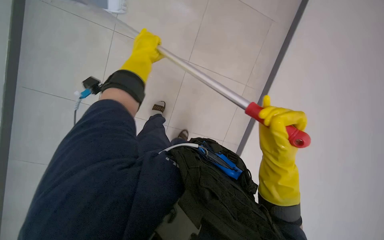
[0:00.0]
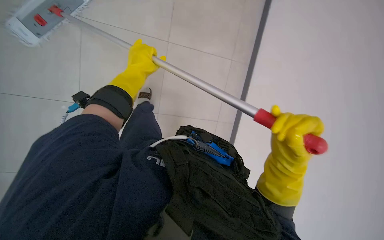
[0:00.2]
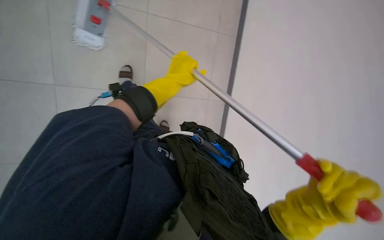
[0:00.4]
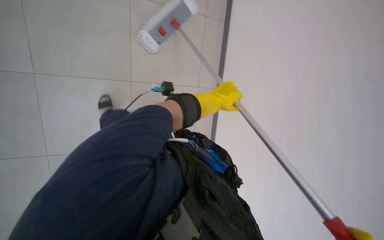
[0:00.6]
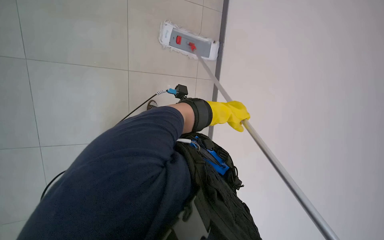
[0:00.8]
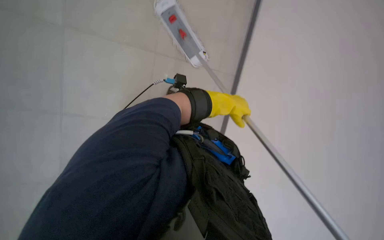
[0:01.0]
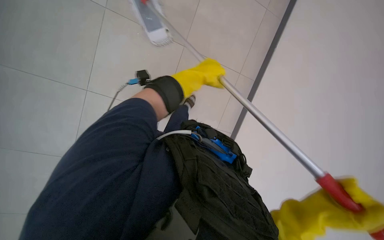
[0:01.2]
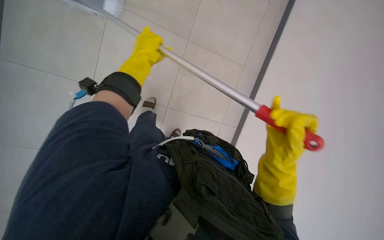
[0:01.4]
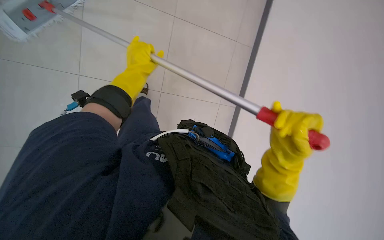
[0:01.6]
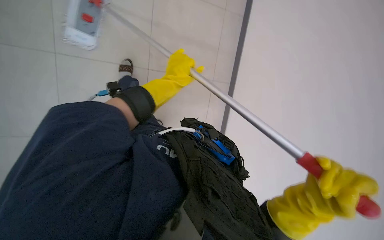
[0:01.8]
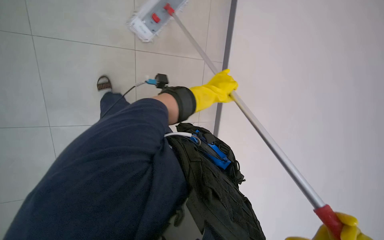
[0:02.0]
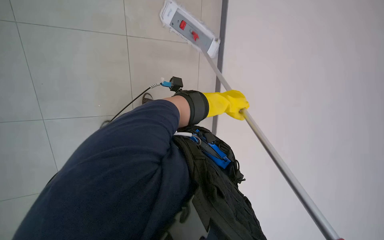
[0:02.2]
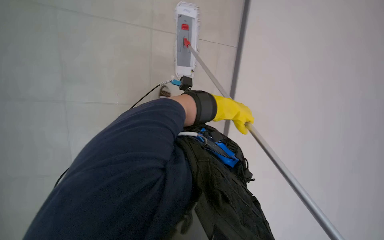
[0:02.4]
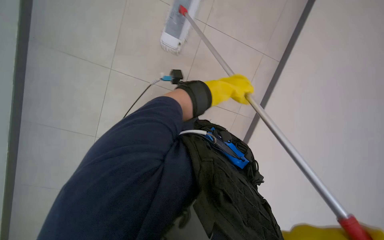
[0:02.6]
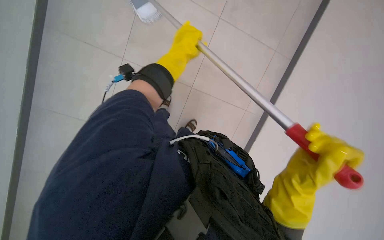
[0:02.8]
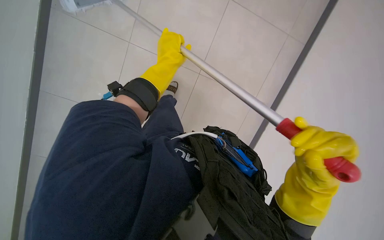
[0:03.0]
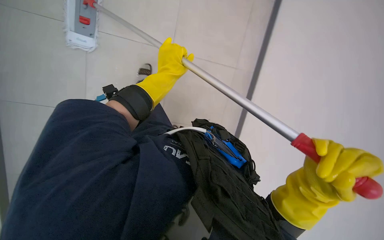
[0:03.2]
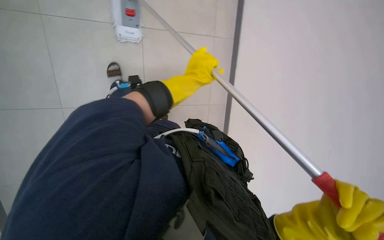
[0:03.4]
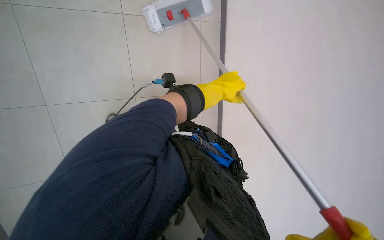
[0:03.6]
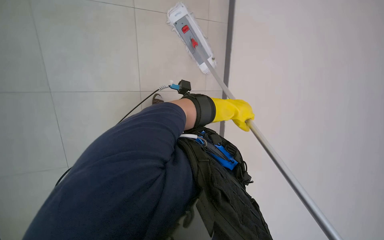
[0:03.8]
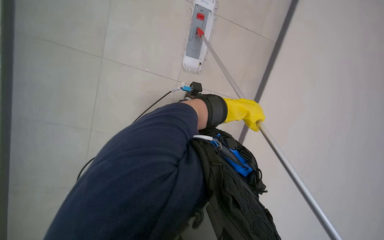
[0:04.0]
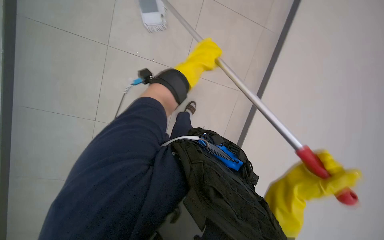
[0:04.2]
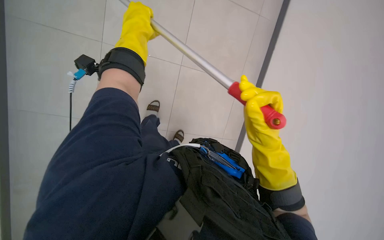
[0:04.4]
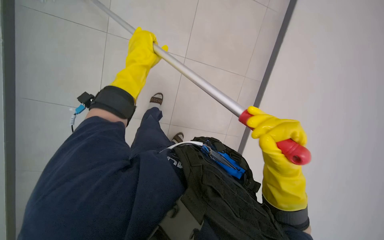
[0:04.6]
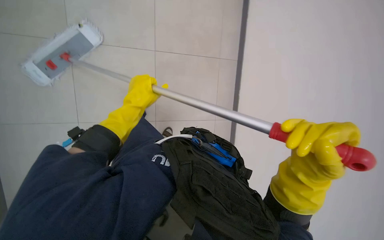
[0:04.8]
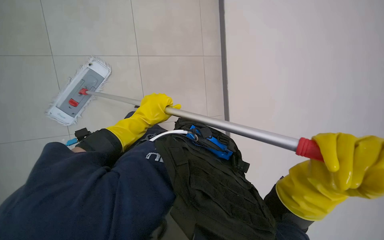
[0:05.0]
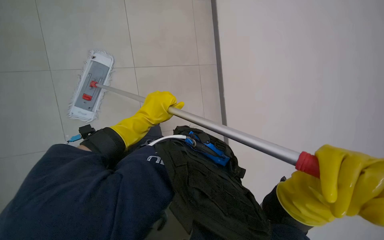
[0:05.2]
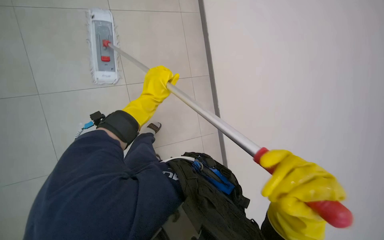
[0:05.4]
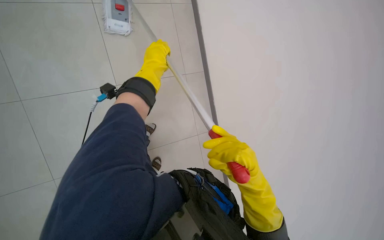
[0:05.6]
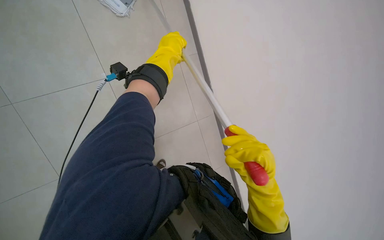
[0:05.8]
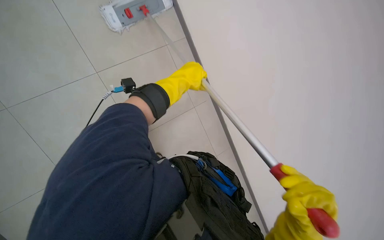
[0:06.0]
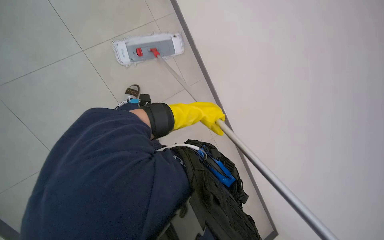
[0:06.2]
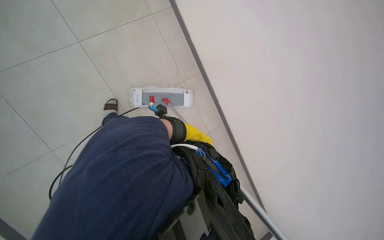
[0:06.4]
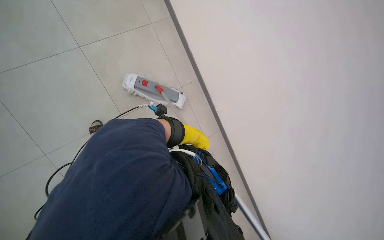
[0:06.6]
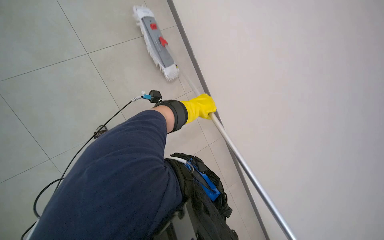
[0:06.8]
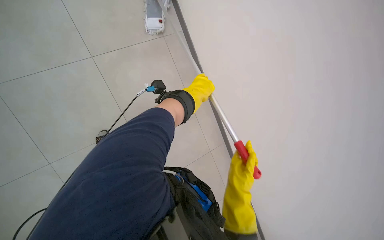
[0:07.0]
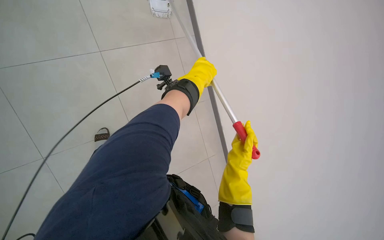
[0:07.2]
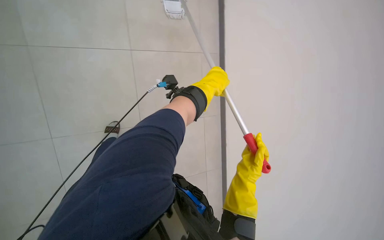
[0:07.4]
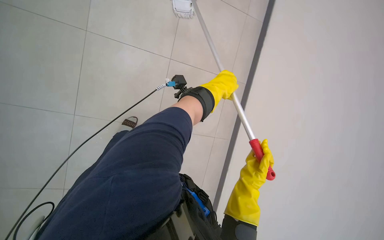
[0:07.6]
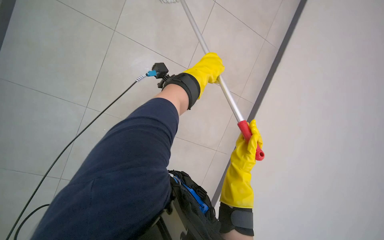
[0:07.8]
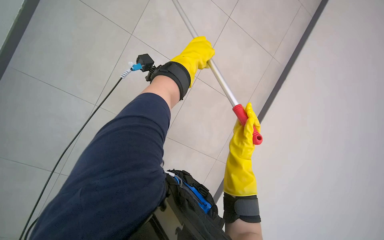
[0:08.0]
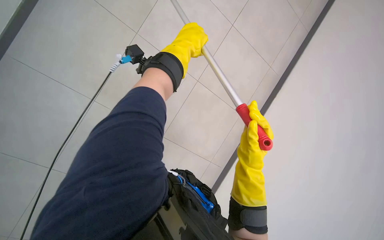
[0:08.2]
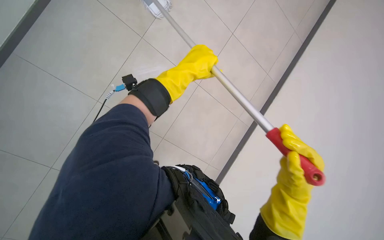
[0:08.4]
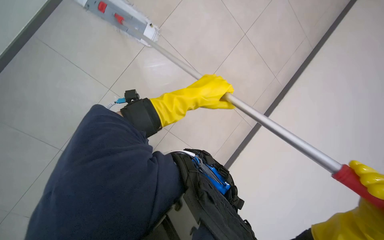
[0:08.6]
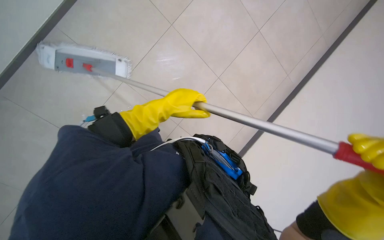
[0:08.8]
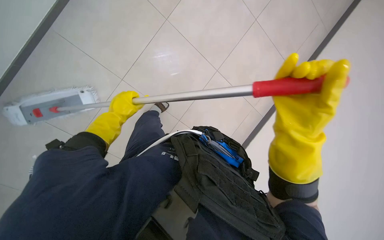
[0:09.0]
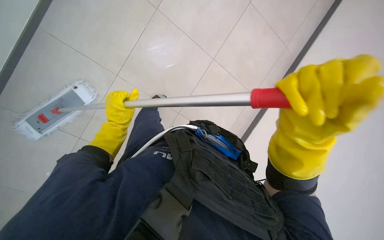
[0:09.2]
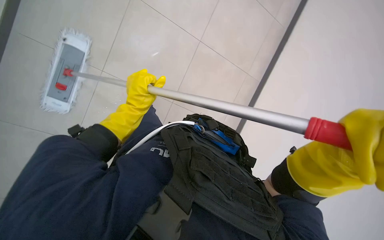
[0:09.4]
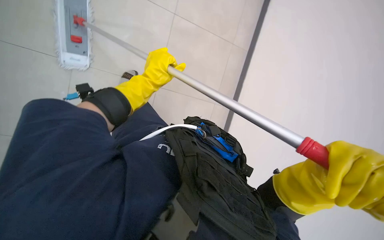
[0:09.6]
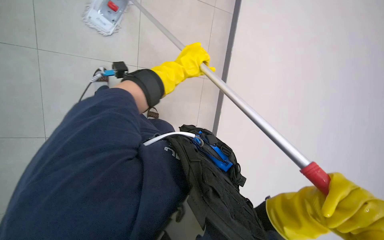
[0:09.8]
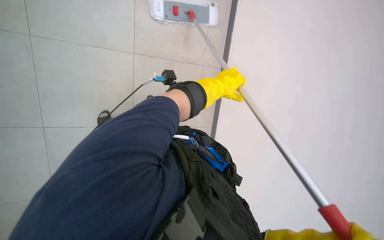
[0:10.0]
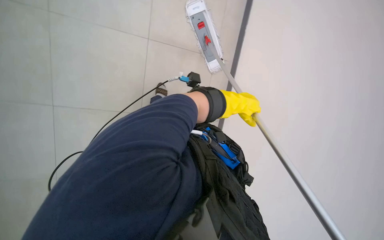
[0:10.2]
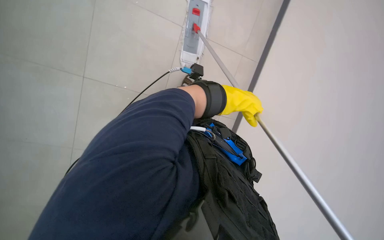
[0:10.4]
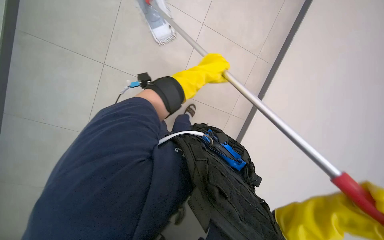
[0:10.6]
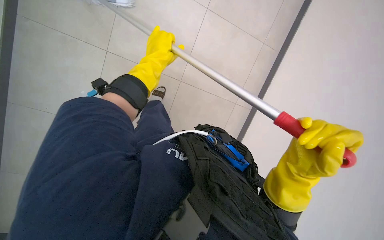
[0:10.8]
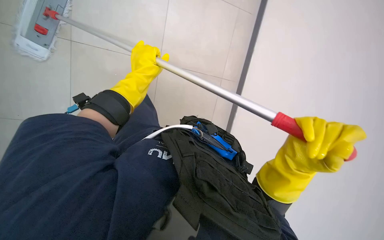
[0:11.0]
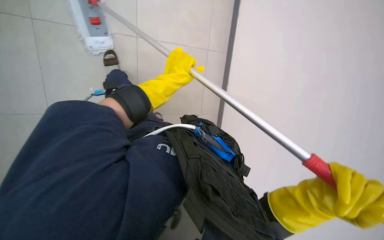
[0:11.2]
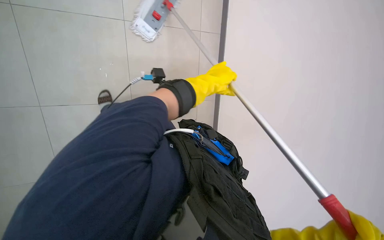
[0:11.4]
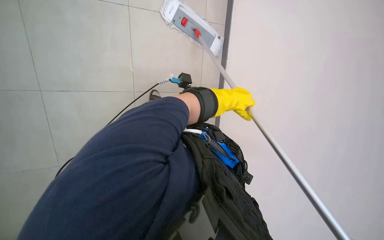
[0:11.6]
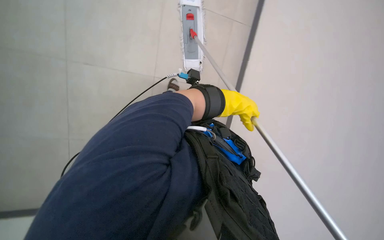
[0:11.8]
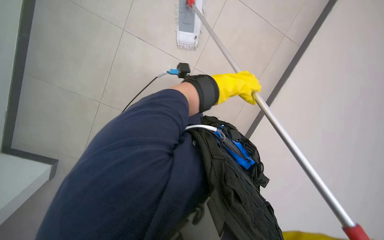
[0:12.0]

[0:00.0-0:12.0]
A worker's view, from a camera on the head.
Job: mopping floor.
The whole recording: Mopping cafeteria floor. The worker mops the cafeteria floor with a flat mop.
0:00.0 to 0:01.6: The left hand travels to the right and back again, some 20 cm each way.
0:01.6 to 0:03.0: The left hand travels to the right and back again, roughly 25 cm each way.
0:03.0 to 0:04.4: The left hand heads to the left, covering approximately 30 cm.
0:06.0 to 0:07.6: The view tips upward by roughly 35 degrees. Everything in view rotates some 30 degrees clockwise.
0:07.6 to 0:09.0: The head travels approximately 40 cm. The scene rotates counterclockwise by about 45 degrees.
0:09.0 to 0:10.4: The scene turns roughly 35 degrees clockwise in the picture.

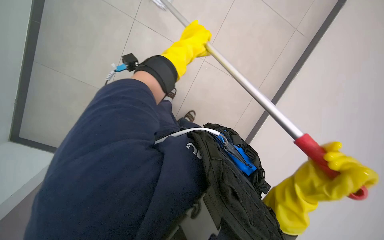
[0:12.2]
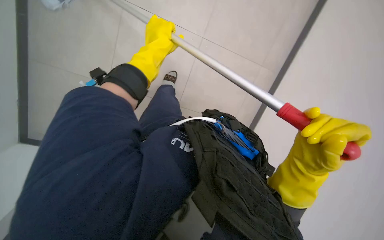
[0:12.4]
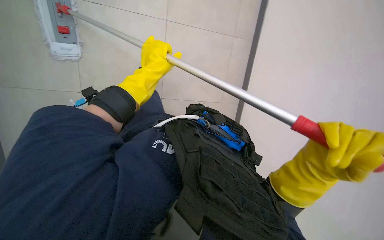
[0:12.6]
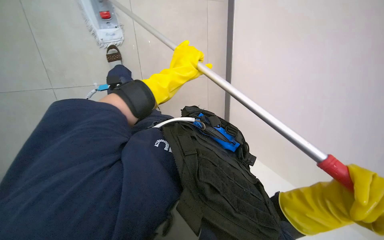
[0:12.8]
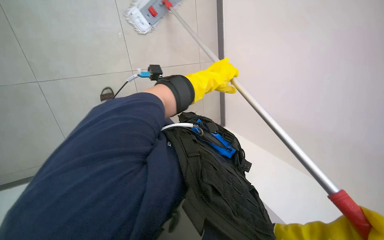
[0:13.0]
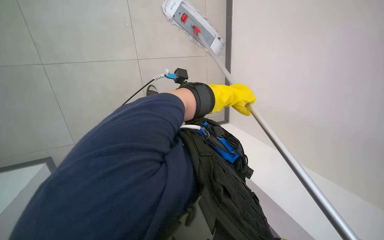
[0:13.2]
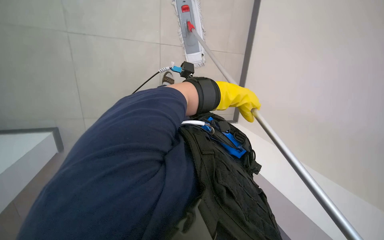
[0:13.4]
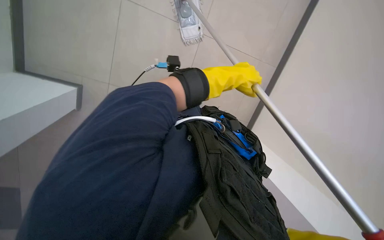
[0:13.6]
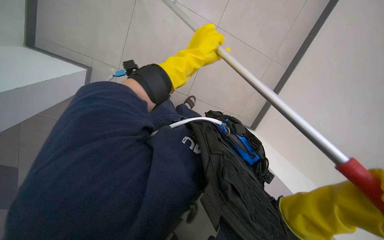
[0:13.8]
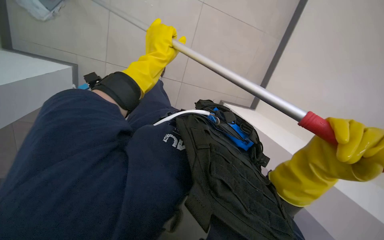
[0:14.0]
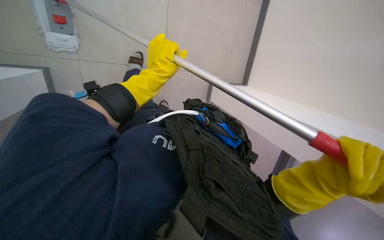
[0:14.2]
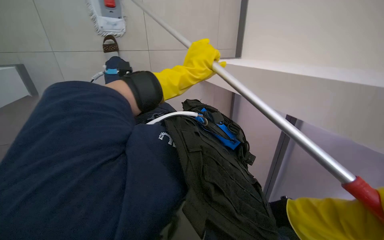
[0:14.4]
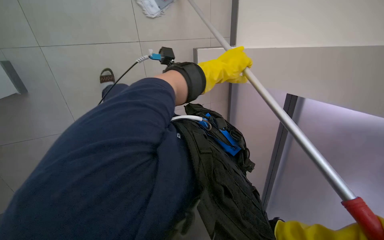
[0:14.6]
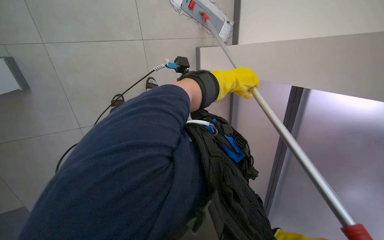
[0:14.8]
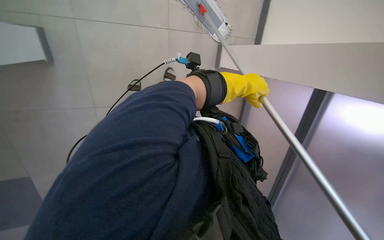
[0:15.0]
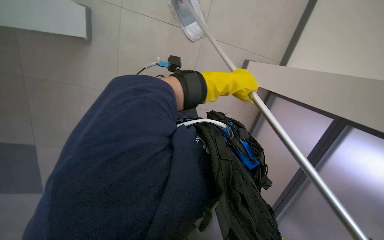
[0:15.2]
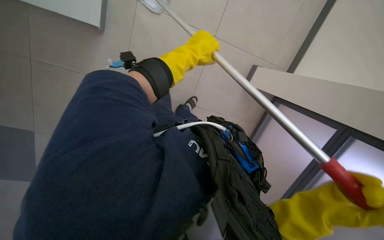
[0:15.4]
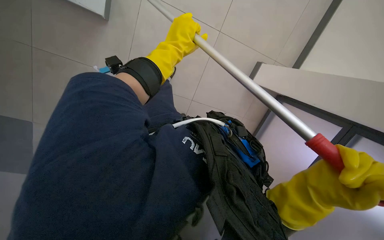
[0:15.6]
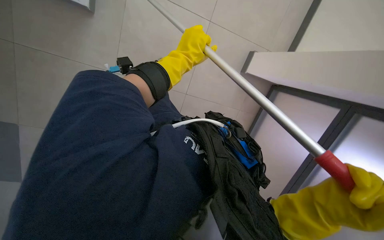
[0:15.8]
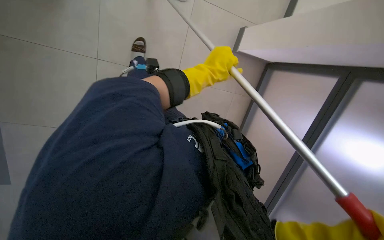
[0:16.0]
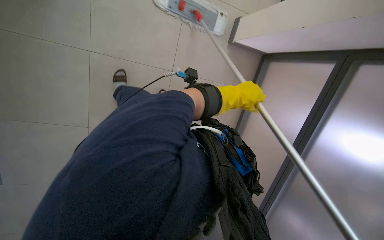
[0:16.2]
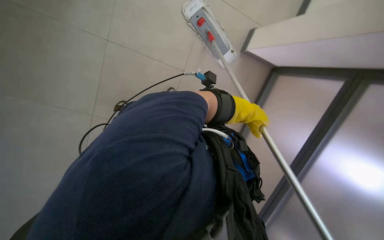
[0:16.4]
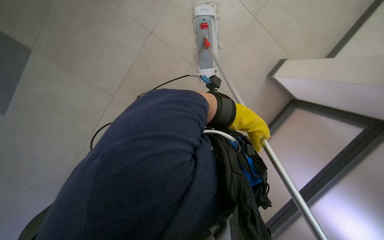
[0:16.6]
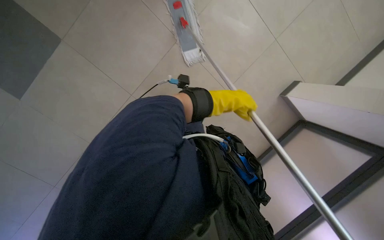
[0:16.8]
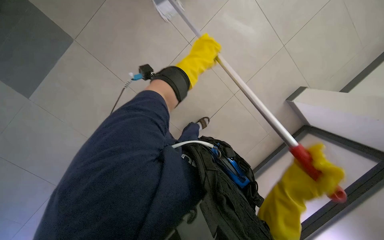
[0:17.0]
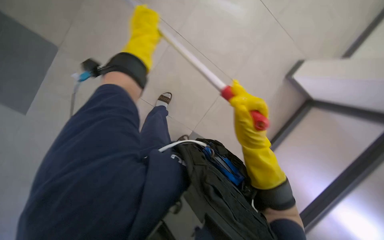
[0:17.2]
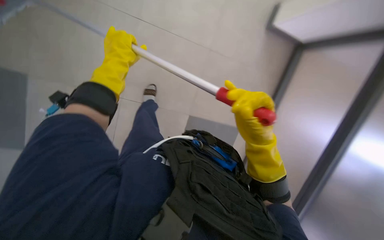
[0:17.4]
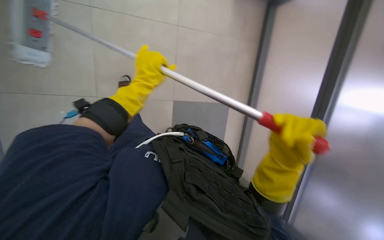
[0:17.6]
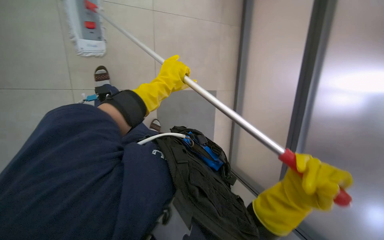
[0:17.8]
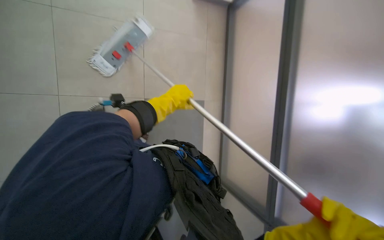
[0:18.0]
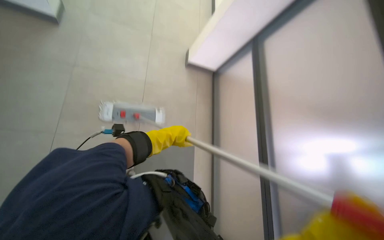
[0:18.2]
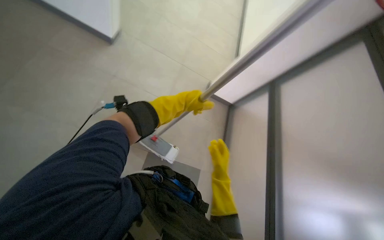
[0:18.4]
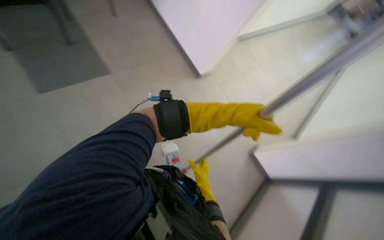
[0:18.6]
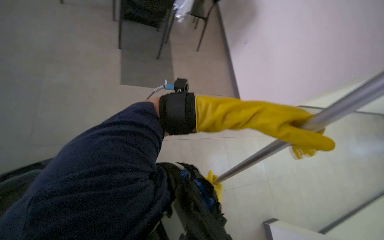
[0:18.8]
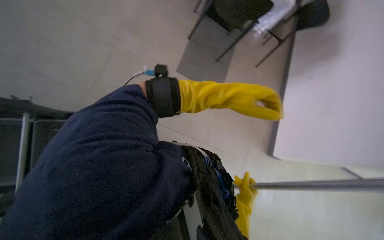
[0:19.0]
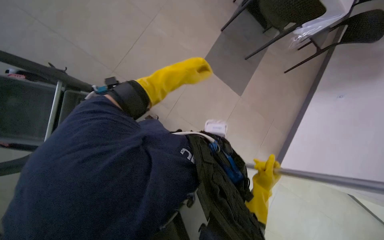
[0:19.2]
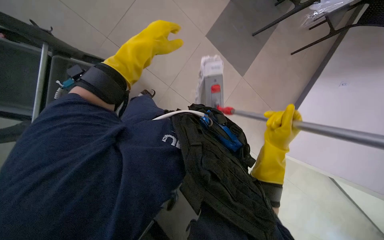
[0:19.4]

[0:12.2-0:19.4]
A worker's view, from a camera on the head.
Job: mopping floor.
The whole recording: Mopping cafeteria floor. The worker mops the cafeteria floor with a flat mop.
0:12.2 to 0:13.6: The left hand goes about 10 cm down the picture.
0:13.6 to 0:15.0: The head rotates roughly 35 degrees to the left. The left hand reaches about 25 cm to the left, then returns.
0:15.0 to 0:16.6: The head turns to the left by some 25 degrees. The left hand moves approximately 30 cm to the left and comes back.
0:16.6 to 0:18.0: The left hand moves to the left, roughly 15 cm.
0:18.0 to 0:19.4: The head rotates roughly 40 degrees to the left.
